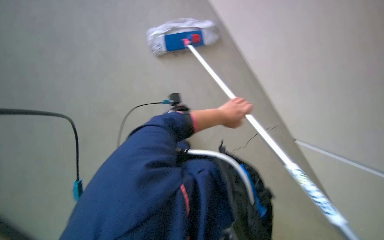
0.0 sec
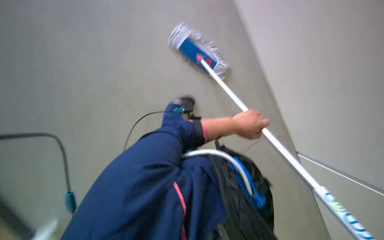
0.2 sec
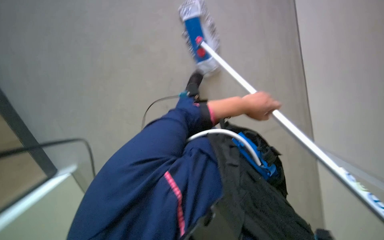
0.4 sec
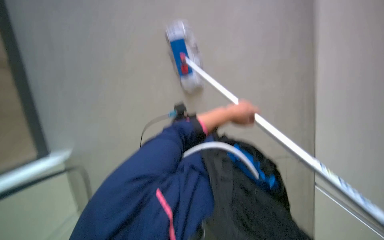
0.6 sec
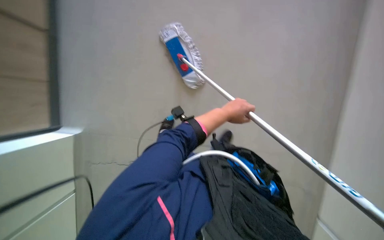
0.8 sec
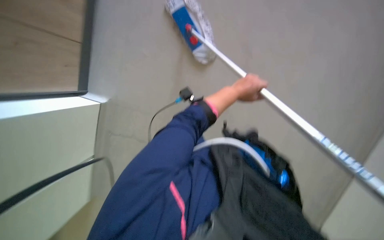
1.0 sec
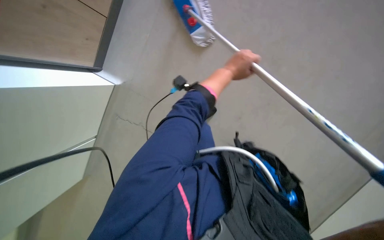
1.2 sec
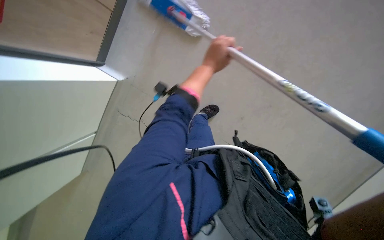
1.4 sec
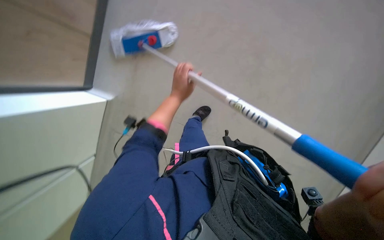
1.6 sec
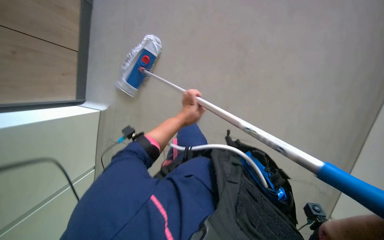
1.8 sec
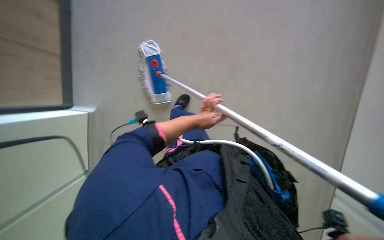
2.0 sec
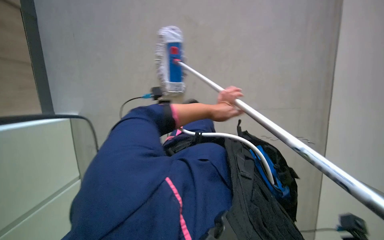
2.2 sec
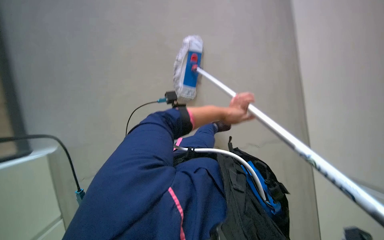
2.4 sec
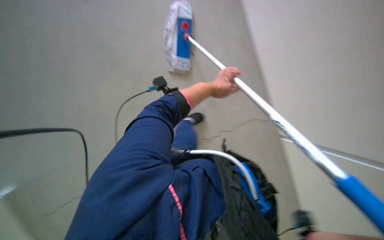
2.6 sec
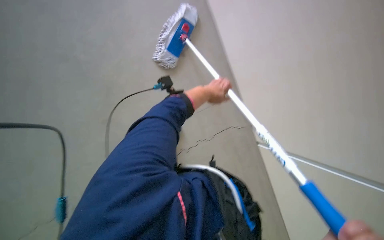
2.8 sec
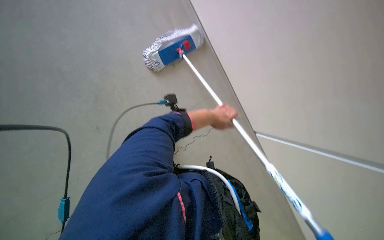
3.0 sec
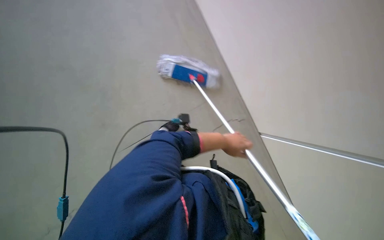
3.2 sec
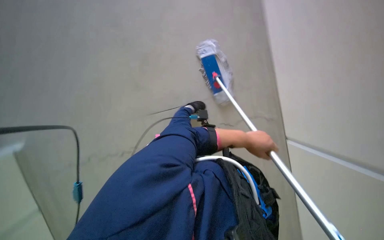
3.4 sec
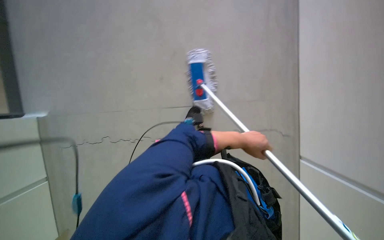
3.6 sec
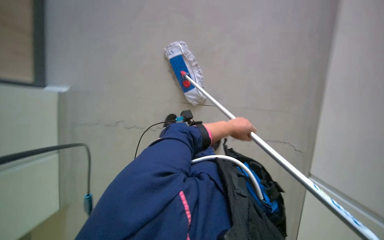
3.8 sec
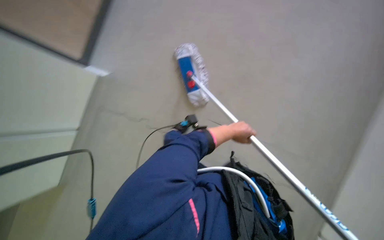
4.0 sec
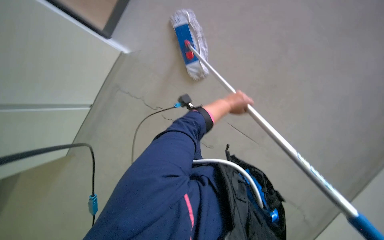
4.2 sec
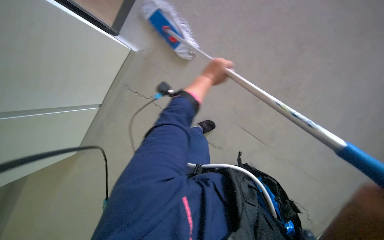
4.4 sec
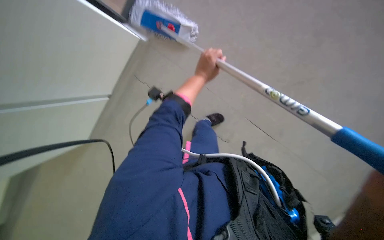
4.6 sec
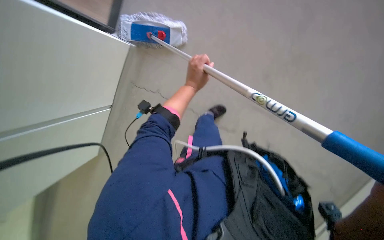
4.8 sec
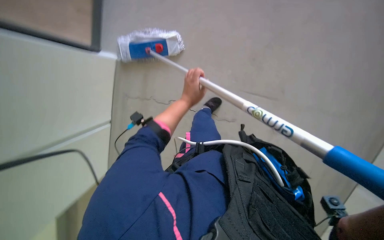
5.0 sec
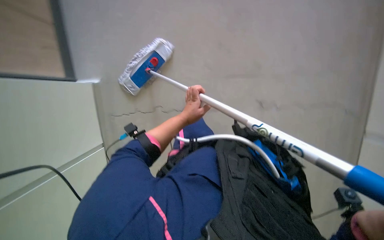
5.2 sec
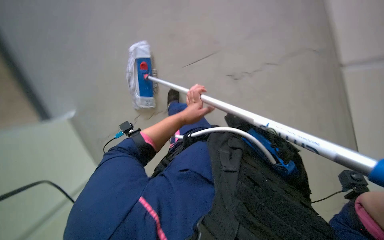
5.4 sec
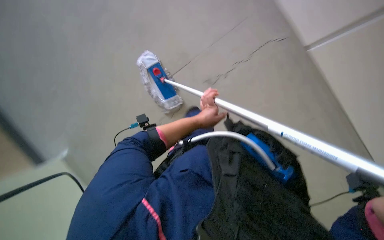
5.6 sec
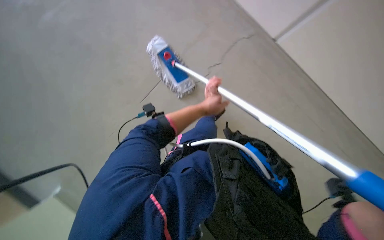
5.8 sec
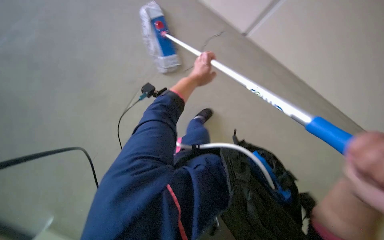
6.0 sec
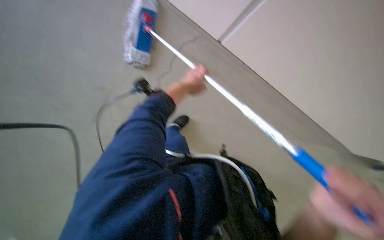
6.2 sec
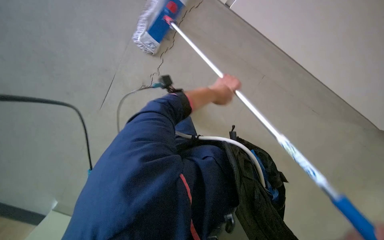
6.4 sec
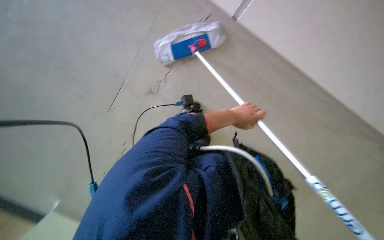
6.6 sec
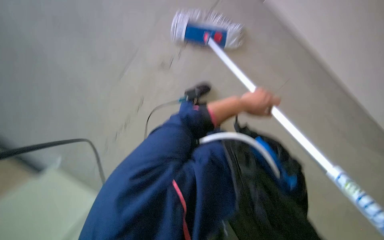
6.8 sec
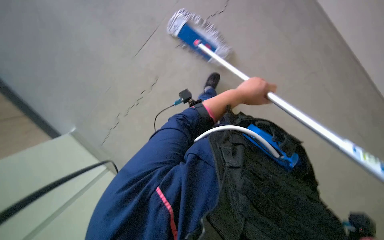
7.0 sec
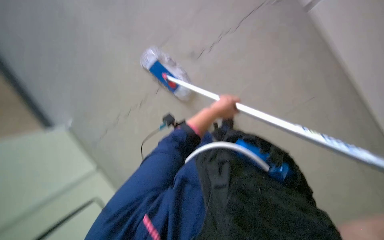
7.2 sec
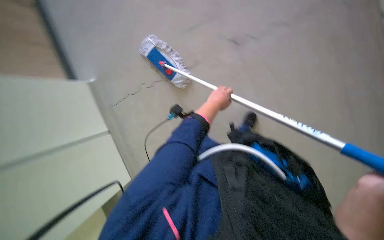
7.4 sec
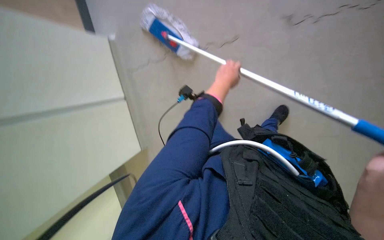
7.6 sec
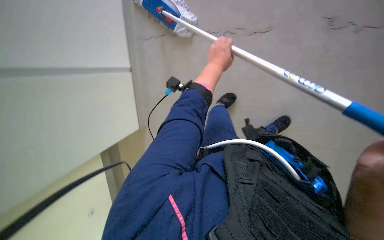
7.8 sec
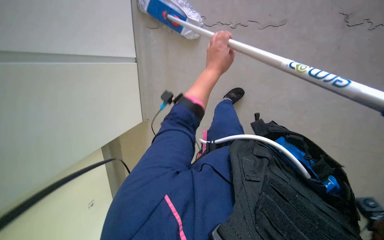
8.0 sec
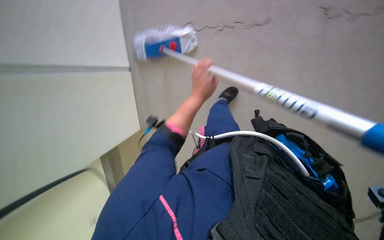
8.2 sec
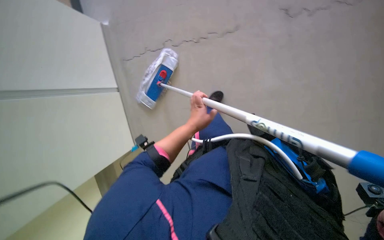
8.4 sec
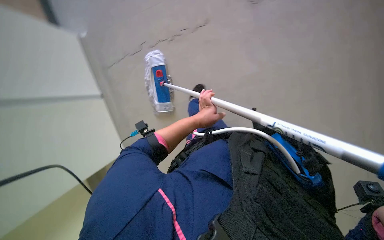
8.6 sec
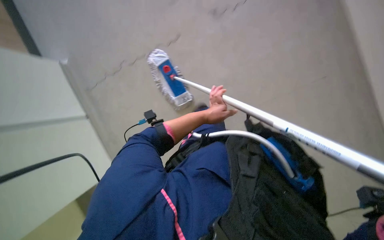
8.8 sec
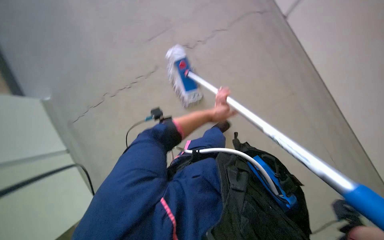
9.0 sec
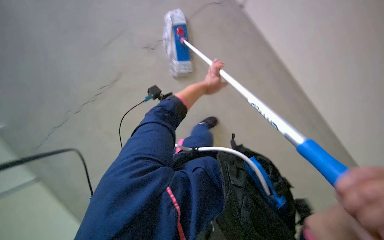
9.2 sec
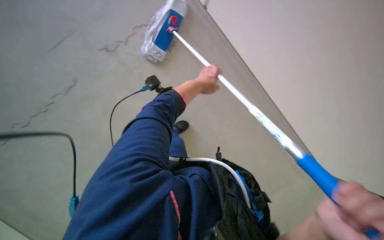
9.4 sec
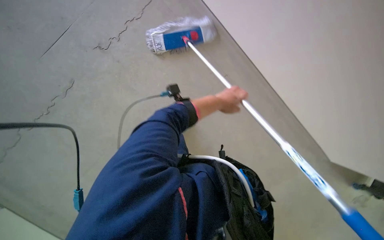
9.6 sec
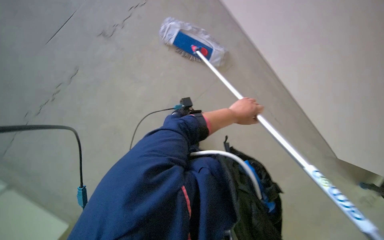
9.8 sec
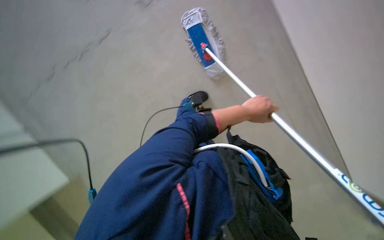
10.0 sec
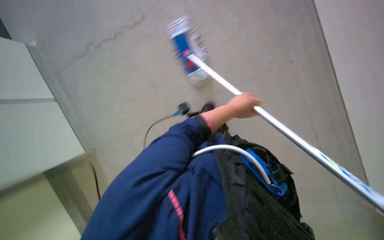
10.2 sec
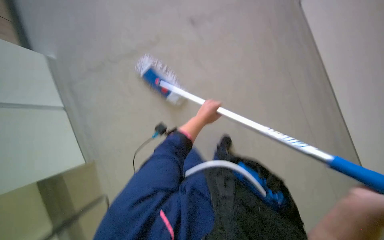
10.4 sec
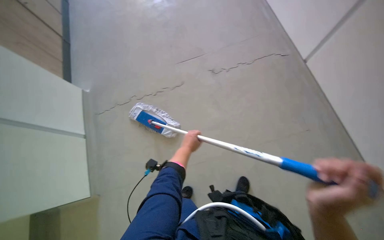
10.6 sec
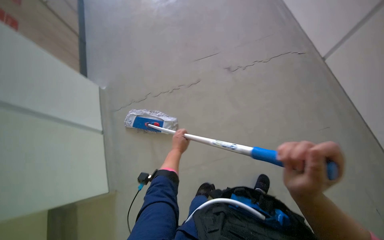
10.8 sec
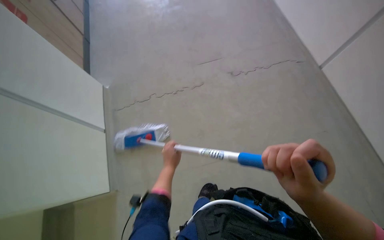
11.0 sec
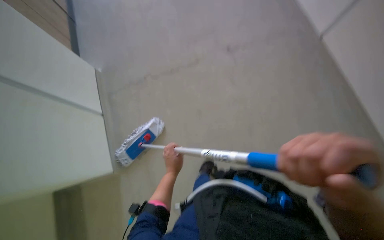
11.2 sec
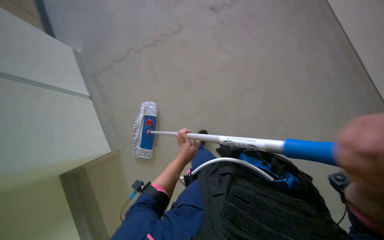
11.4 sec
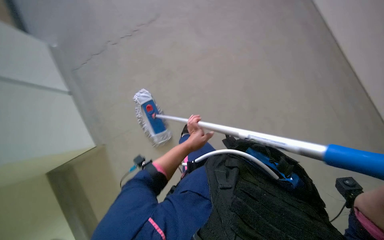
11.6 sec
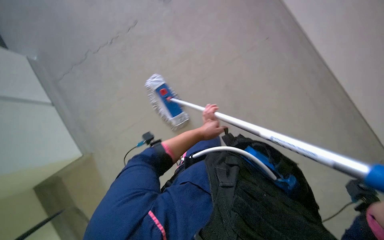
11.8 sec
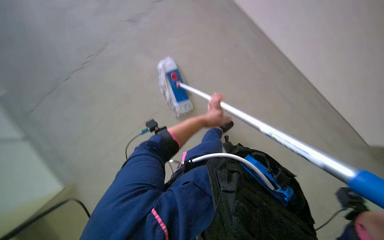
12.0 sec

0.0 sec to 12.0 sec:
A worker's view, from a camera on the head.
Job: wiping surfaces.
The whole recording: Mopping floor. The worker is mopping the floor using a long-handled mop. .
0.0 sec to 1.6 sec: The left hand moves to the left and up the picture, approximately 20 cm.
1.6 sec to 3.0 sec: The left hand moves to the right, roughly 10 cm.
3.0 sec to 4.4 sec: The wearer looks approximately 15 degrees further downward.
4.4 sec to 6.0 sec: The left hand goes down the picture and returns, approximately 10 cm each way.
6.0 sec to 7.6 sec: The wearer looks about 15 degrees further downward. The left hand heads to the right, covering roughly 10 cm.
9.0 sec to 10.4 sec: The view swings about 20 degrees to the right.
10.4 sec to 12.0 sec: The left hand moves approximately 15 cm down the picture and comes back.

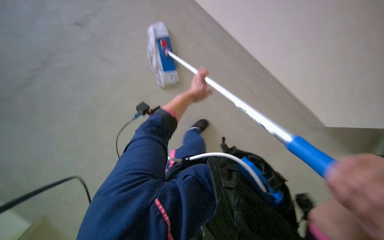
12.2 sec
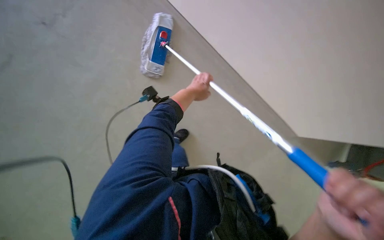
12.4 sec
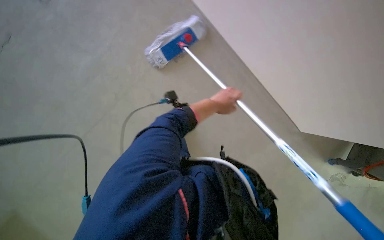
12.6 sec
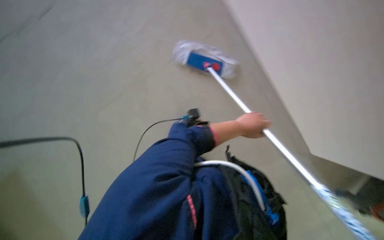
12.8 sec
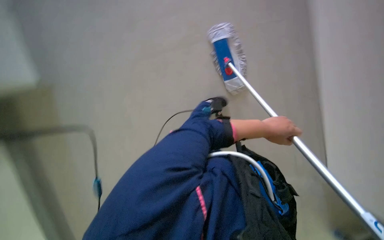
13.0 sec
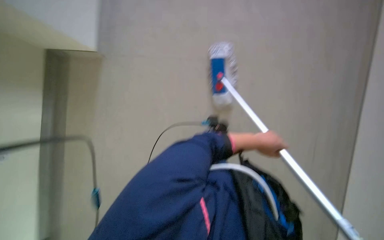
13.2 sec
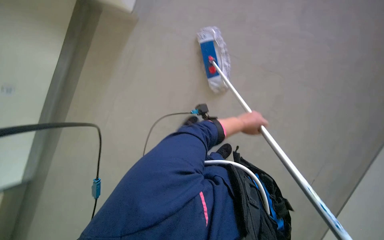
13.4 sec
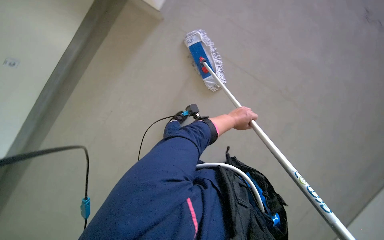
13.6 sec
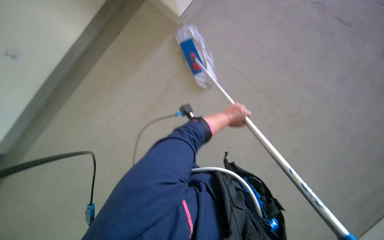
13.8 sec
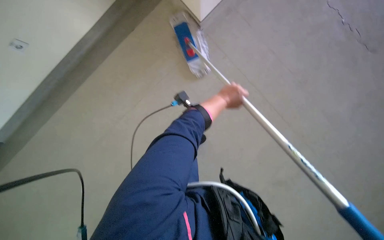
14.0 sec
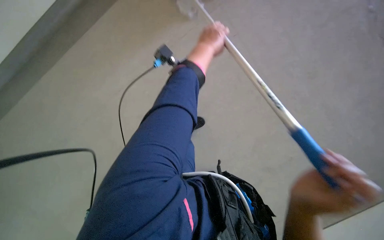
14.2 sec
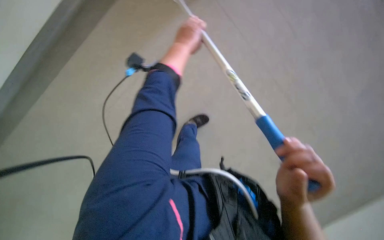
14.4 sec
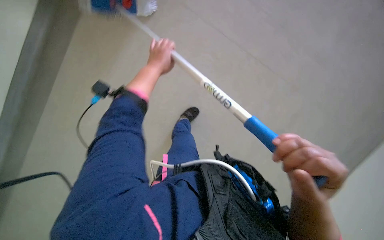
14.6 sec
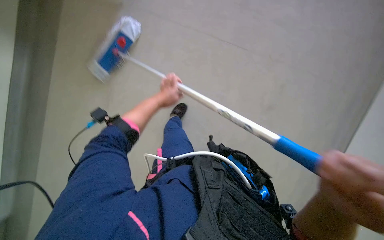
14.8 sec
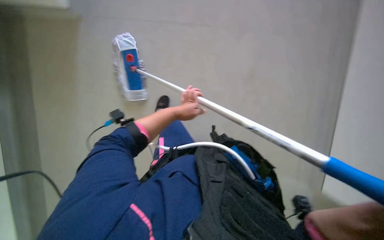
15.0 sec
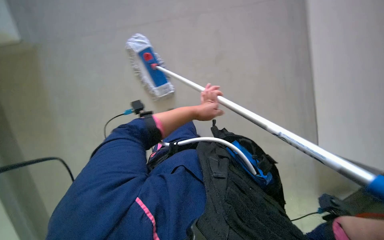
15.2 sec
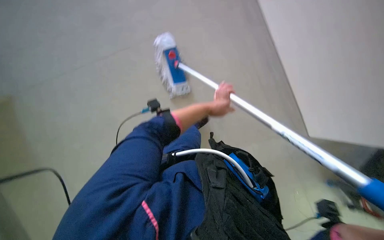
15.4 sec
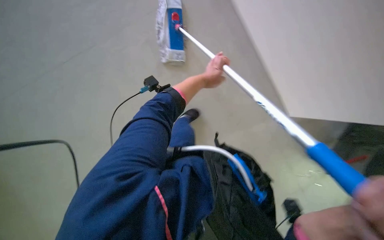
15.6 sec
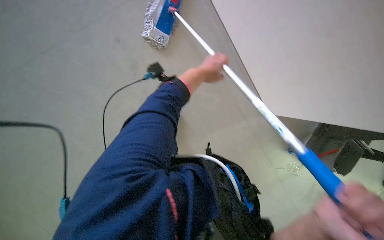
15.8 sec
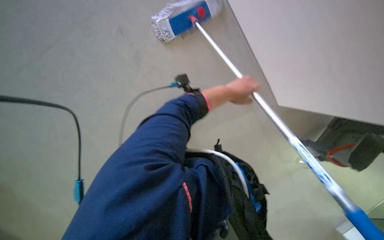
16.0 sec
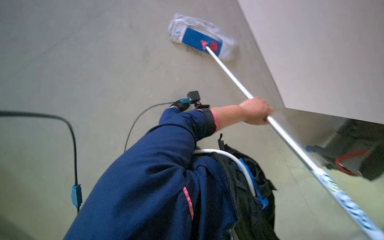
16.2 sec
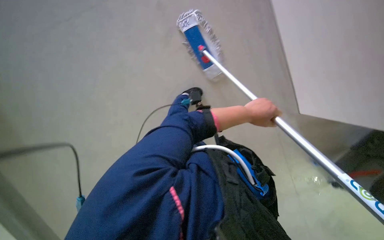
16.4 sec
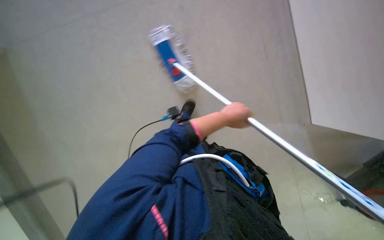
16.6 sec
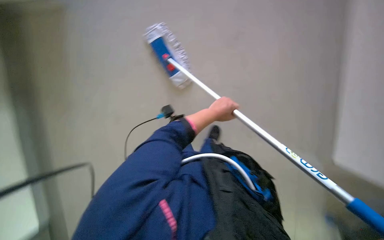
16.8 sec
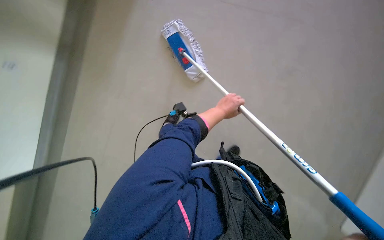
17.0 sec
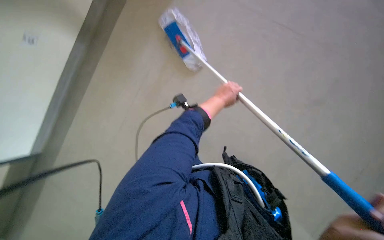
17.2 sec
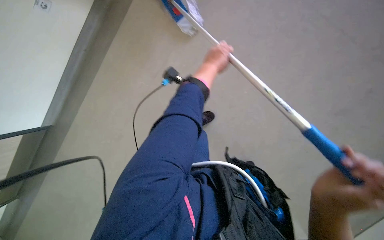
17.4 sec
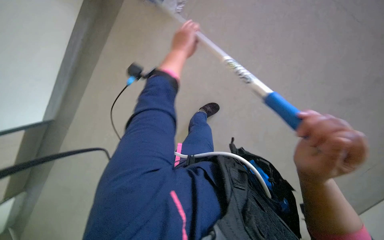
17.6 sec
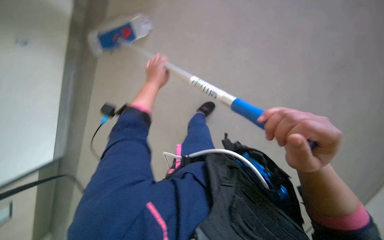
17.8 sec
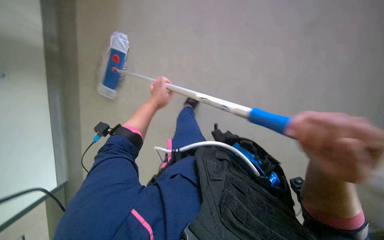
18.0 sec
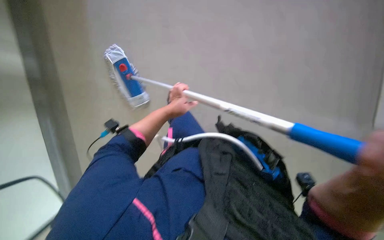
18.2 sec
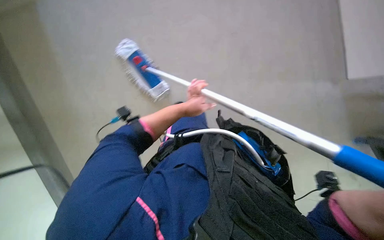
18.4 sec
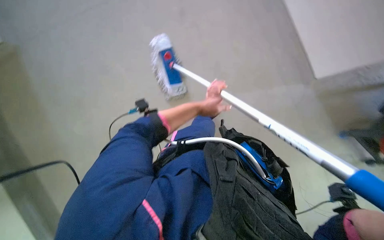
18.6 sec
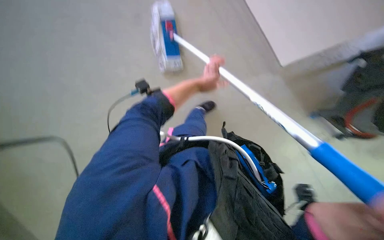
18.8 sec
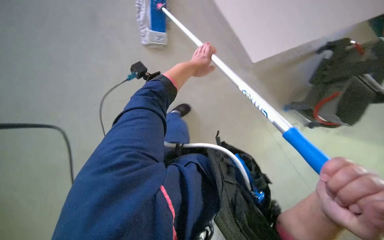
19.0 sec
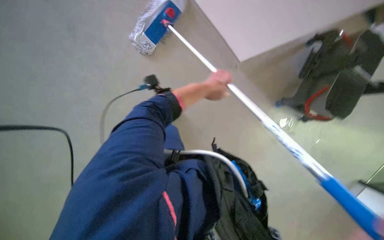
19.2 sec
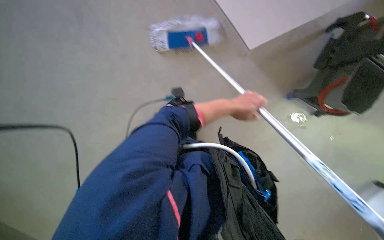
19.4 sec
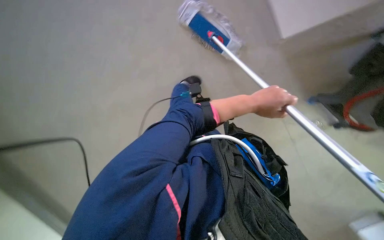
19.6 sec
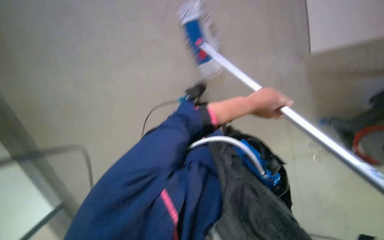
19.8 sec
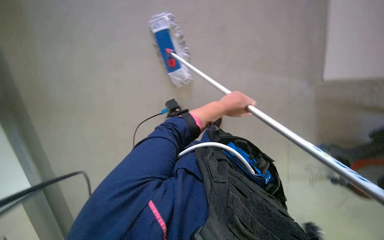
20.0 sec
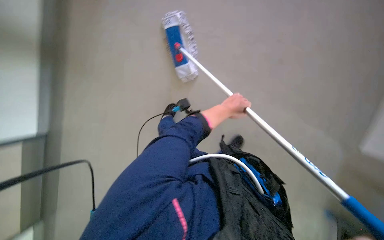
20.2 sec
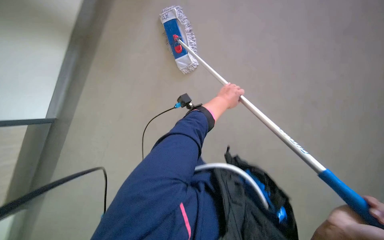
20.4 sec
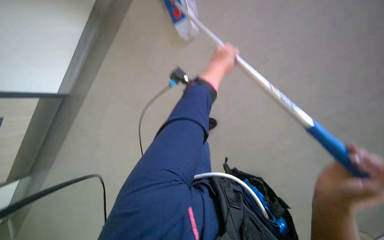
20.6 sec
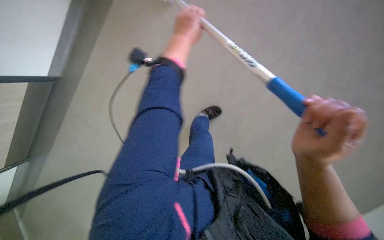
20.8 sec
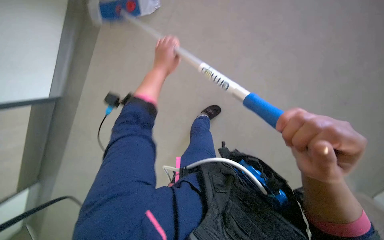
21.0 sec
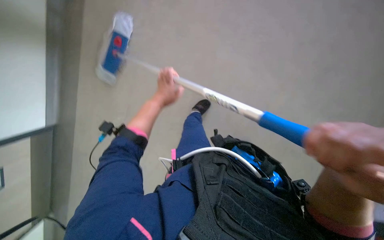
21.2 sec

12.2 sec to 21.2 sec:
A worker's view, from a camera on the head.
Job: wiping surfaces.
The whole recording: Mopping floor. The worker is mopping the floor using a long-handled mop. .
12.2 sec to 13.8 sec: The left hand goes approximately 25 cm down the picture, to the right and nearer to the camera.
15.2 sec to 16.6 sec: The wearer looks roughly 15 degrees further downward.
16.6 sec to 18.2 sec: The camera sweeps to the left, by about 20 degrees. The camera pitches downward, by approximately 15 degrees. The scene turns some 45 degrees counterclockwise in the picture.
18.2 sec to 19.8 sec: The view tips downward by some 20 degrees.
19.8 sec to 21.2 sec: The left hand is displaced to the left by about 25 cm.
